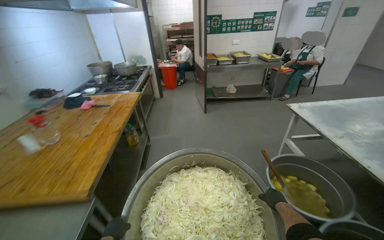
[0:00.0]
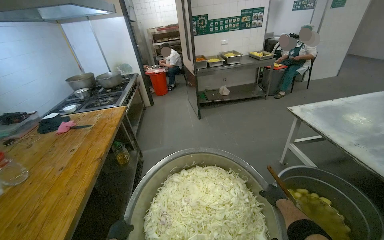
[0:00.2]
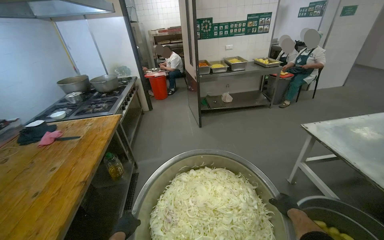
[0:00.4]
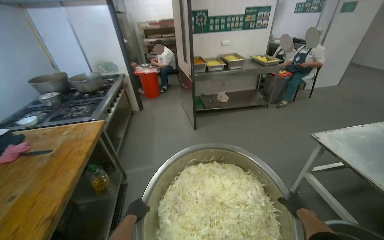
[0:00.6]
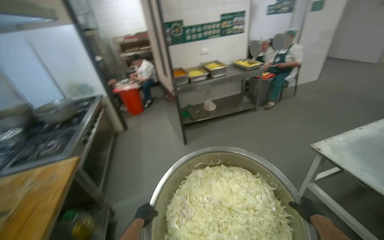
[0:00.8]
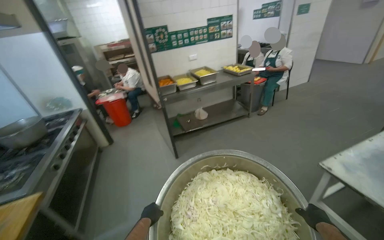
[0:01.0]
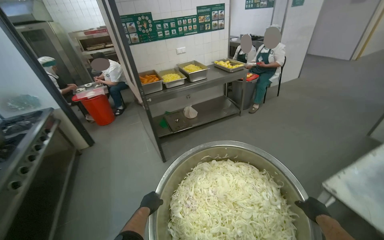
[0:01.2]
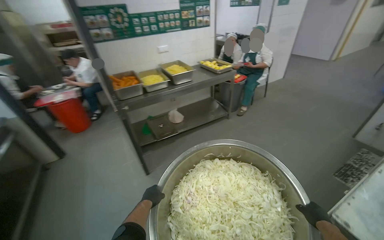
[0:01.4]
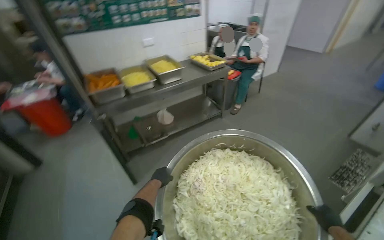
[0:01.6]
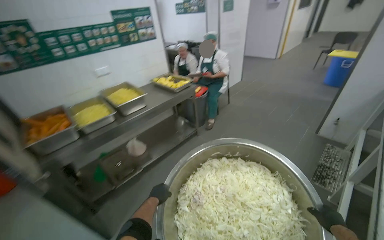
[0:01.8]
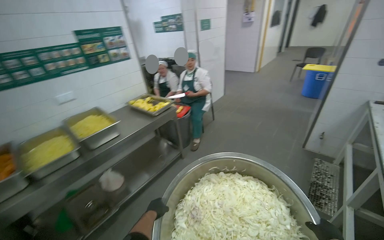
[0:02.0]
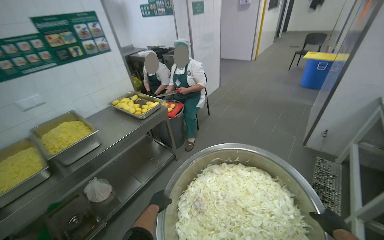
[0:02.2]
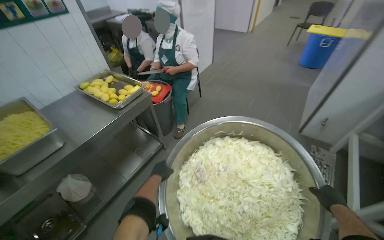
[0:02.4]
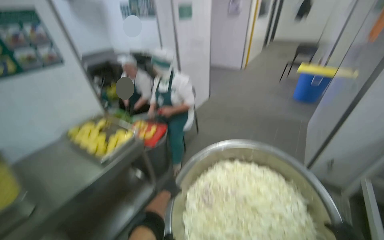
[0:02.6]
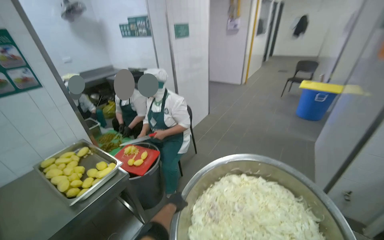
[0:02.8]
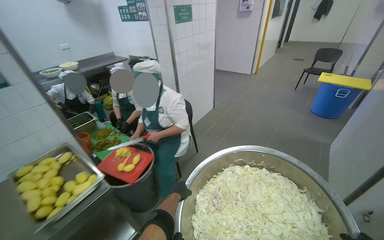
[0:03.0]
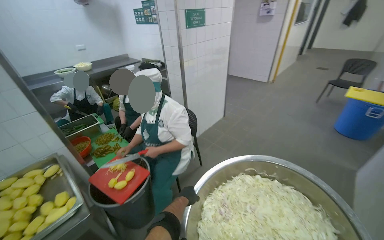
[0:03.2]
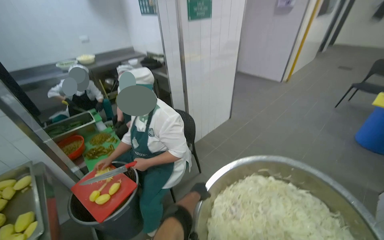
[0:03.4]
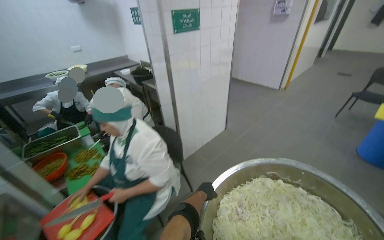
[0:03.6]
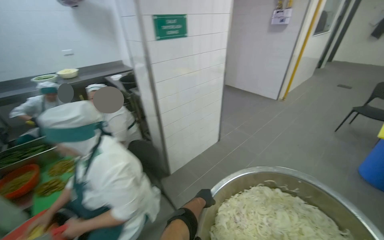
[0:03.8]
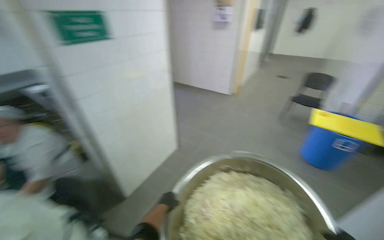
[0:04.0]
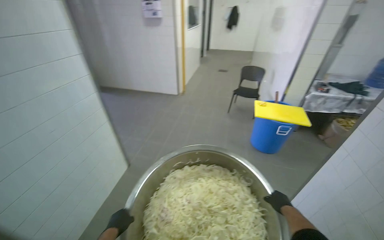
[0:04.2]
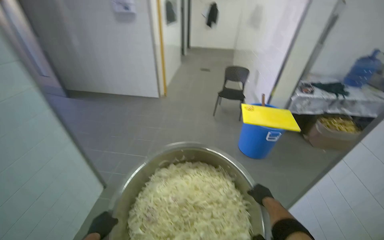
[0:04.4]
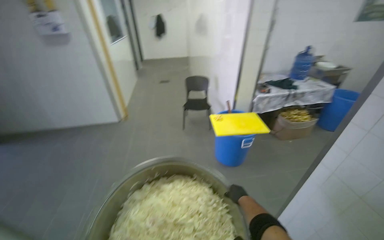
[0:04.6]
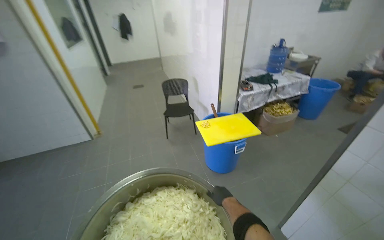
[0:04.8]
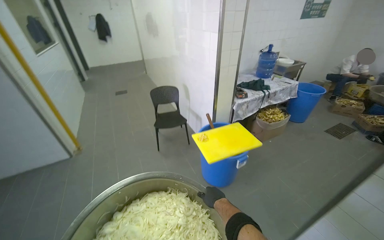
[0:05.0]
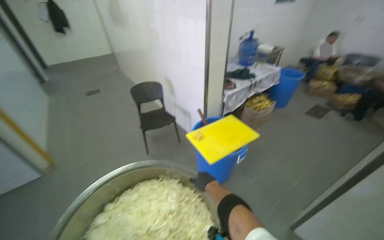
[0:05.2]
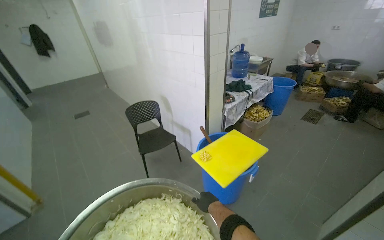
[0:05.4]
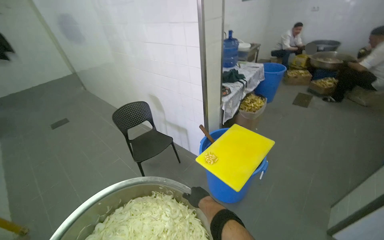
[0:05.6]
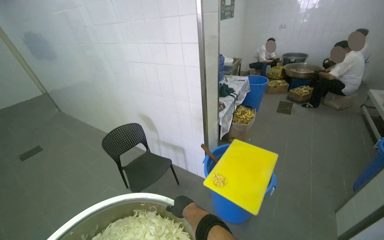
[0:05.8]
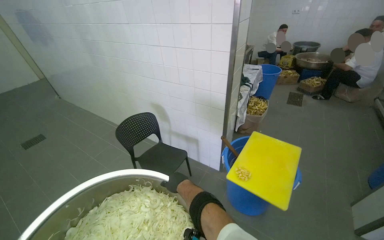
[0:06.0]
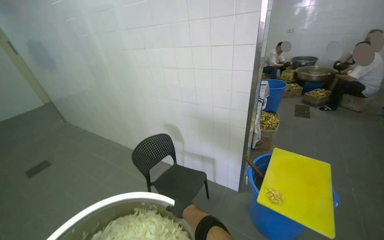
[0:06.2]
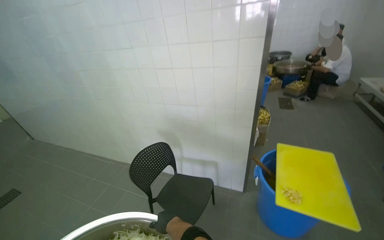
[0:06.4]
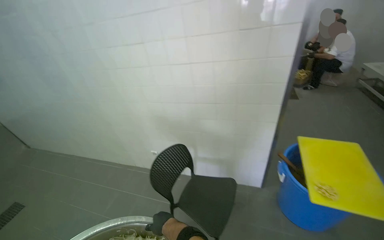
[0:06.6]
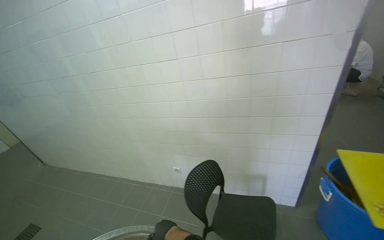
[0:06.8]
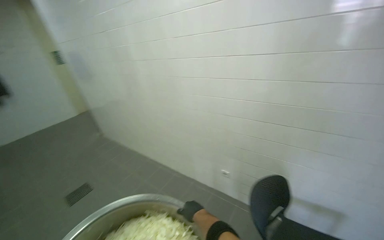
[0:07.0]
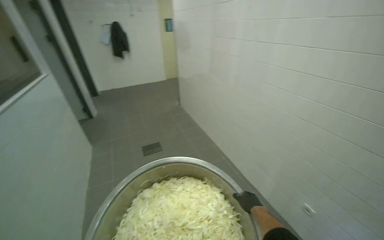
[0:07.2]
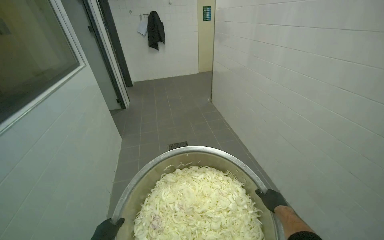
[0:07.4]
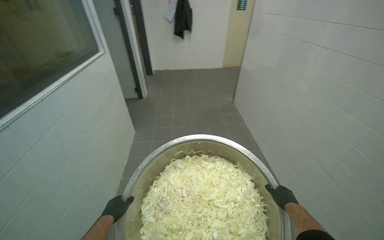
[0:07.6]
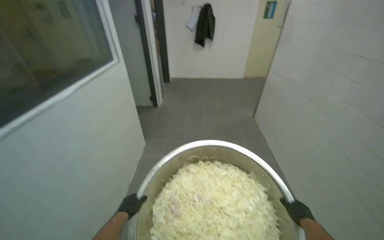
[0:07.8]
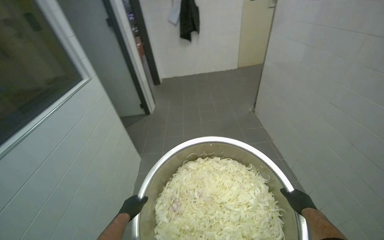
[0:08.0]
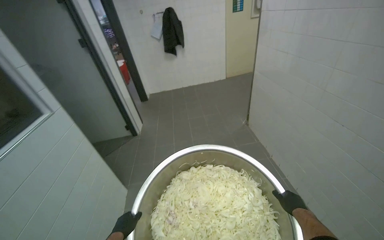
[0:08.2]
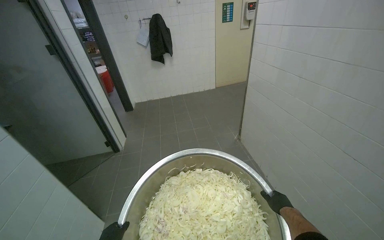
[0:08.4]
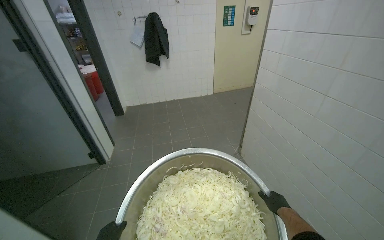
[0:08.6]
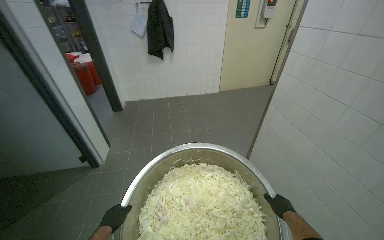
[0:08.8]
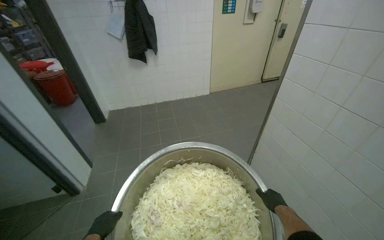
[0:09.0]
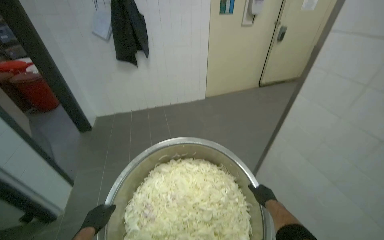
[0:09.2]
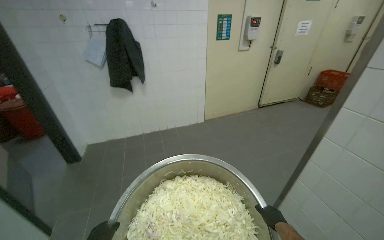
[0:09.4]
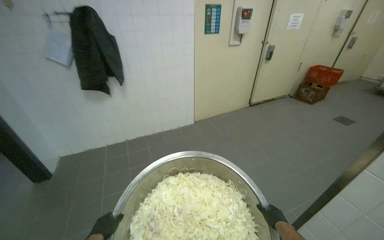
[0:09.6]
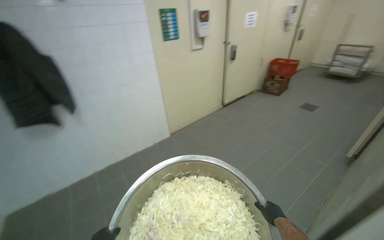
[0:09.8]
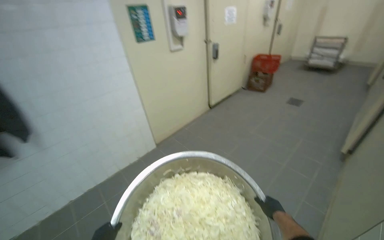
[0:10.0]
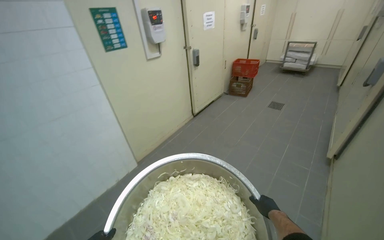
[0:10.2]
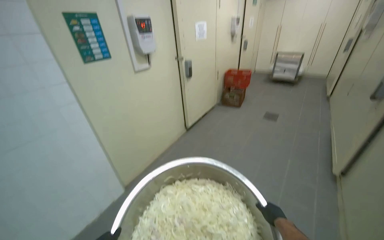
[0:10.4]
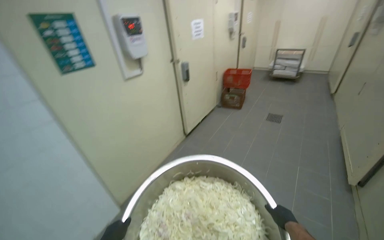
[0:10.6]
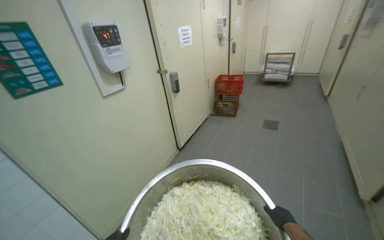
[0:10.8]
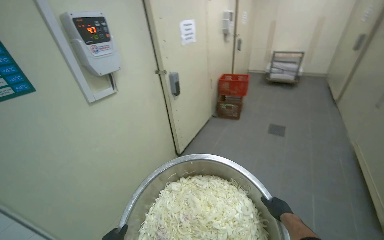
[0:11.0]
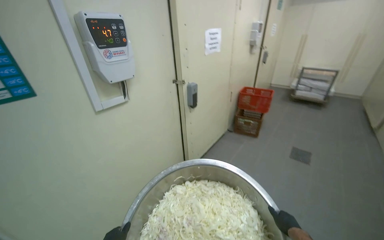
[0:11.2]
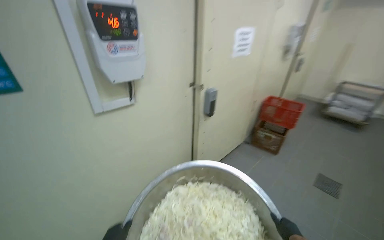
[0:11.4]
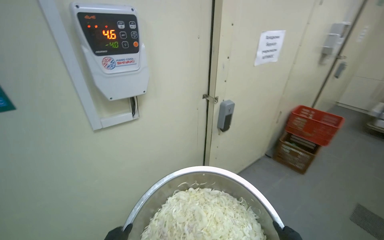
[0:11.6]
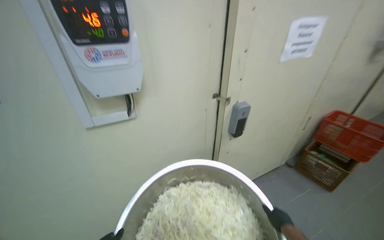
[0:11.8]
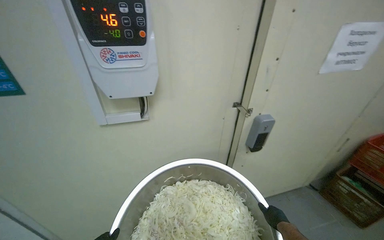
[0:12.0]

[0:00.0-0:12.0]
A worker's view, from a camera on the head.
Job: preparing food.
The whole recording: Transporting sliced onions to storage. The worker carries a large bowl of sliced onions through the kitchen and places it on a shelf in the storage room.
0:00.0 to 0:01.6: The head travels some 1.5 m. The wearer looks approximately 30 degrees further to the right.
0:04.4 to 0:06.0: The camera is carried roughly 1 m. The wearer's head swings roughly 60 degrees to the right.
0:06.0 to 0:07.6: The wearer moves some 1 m. The head rotates approximately 50 degrees to the left.

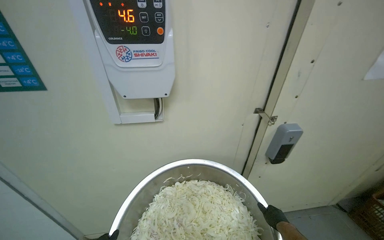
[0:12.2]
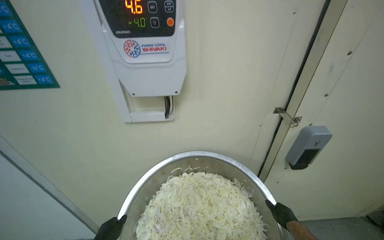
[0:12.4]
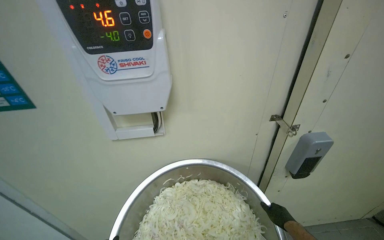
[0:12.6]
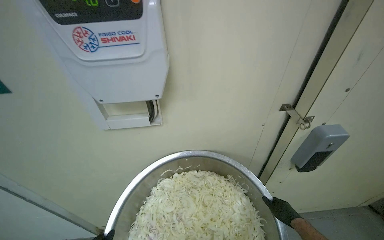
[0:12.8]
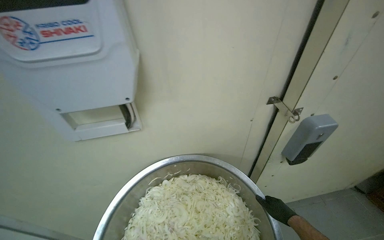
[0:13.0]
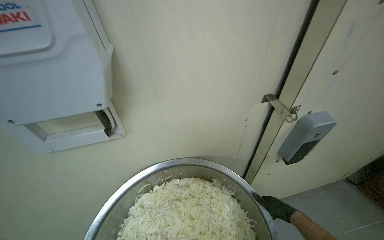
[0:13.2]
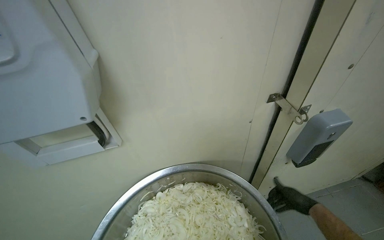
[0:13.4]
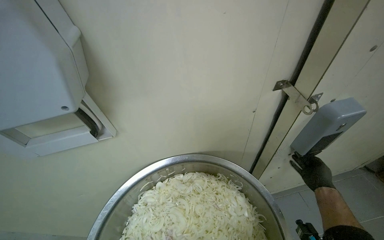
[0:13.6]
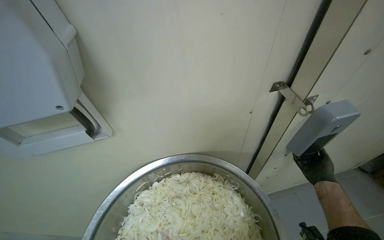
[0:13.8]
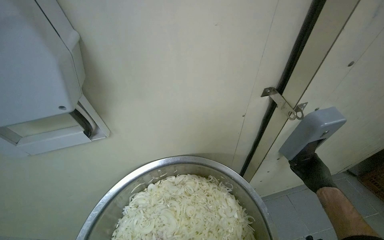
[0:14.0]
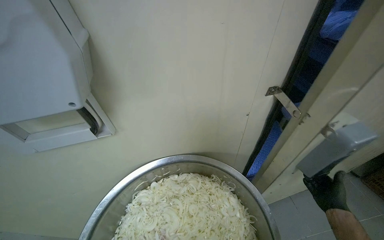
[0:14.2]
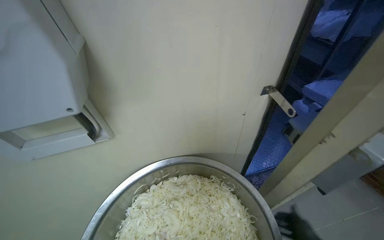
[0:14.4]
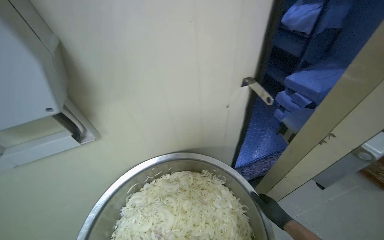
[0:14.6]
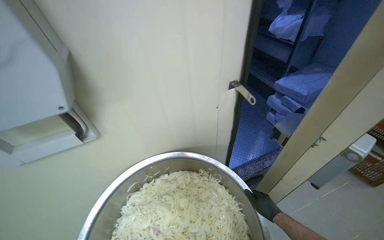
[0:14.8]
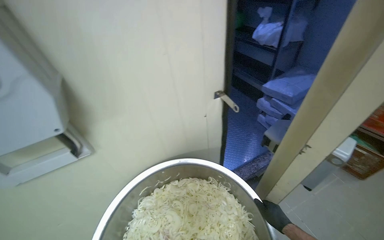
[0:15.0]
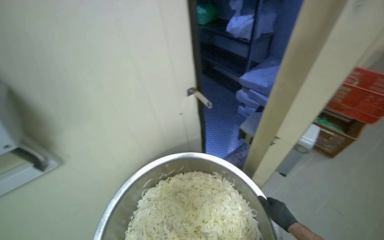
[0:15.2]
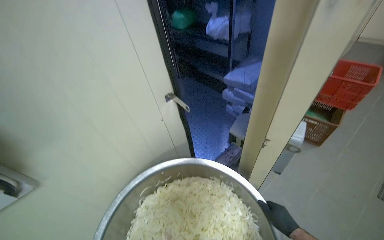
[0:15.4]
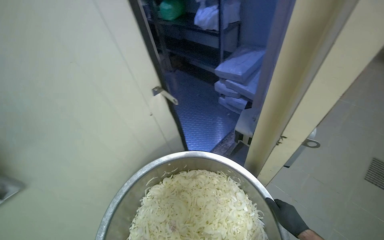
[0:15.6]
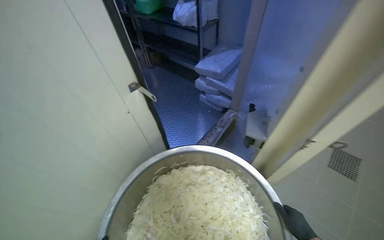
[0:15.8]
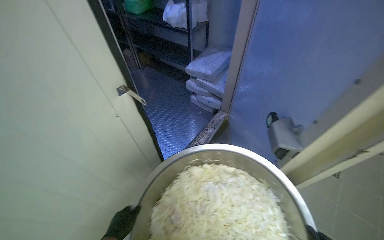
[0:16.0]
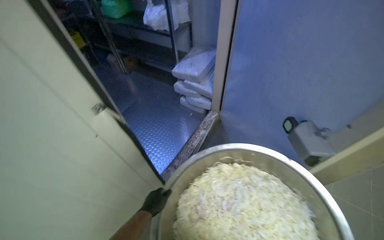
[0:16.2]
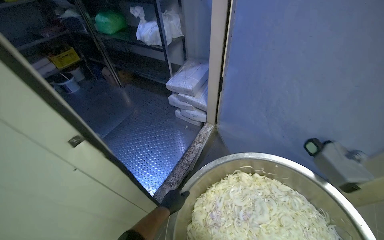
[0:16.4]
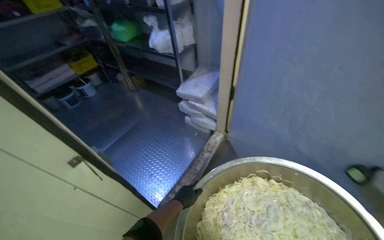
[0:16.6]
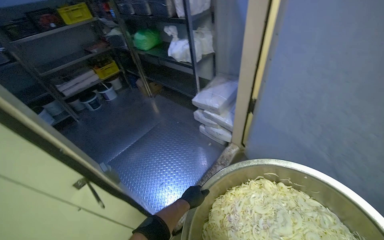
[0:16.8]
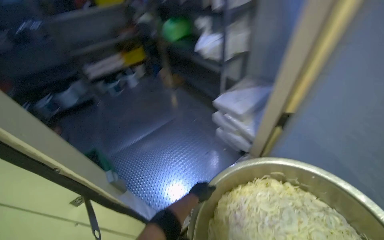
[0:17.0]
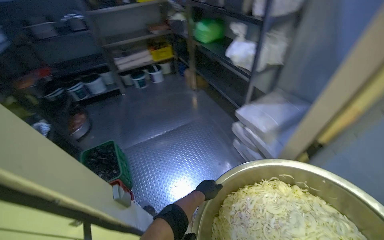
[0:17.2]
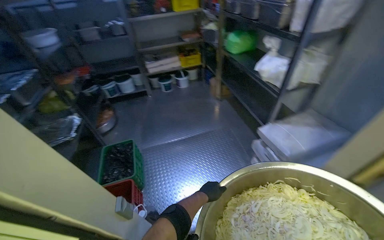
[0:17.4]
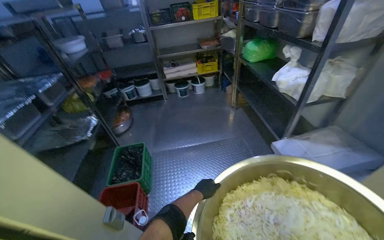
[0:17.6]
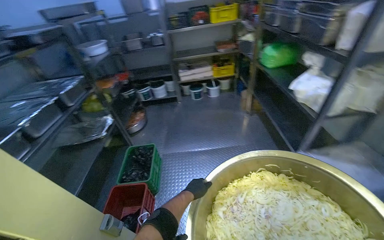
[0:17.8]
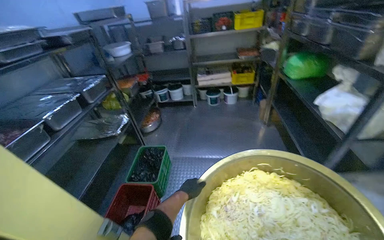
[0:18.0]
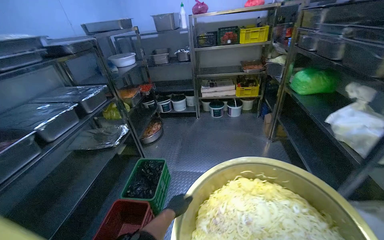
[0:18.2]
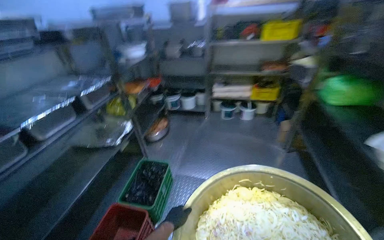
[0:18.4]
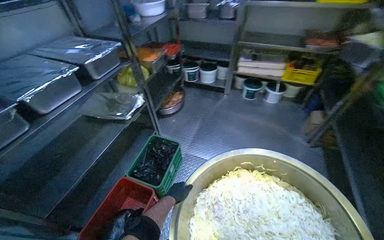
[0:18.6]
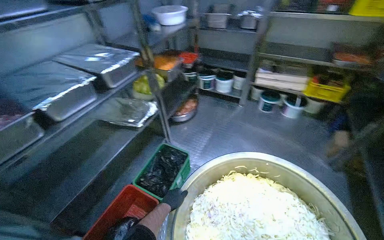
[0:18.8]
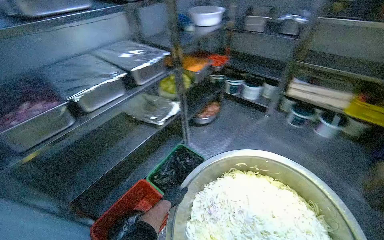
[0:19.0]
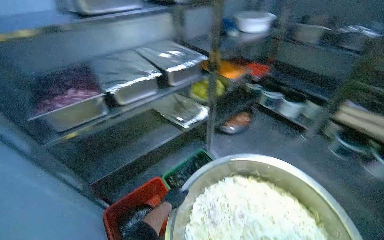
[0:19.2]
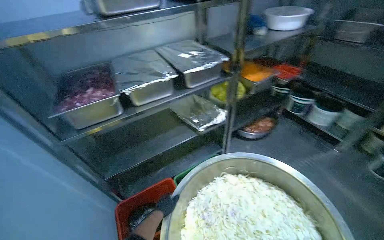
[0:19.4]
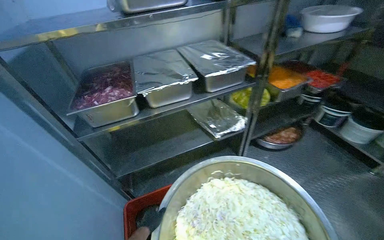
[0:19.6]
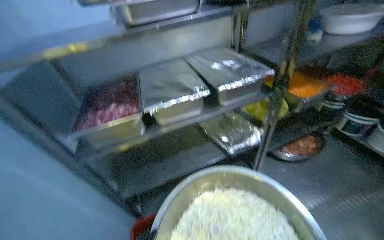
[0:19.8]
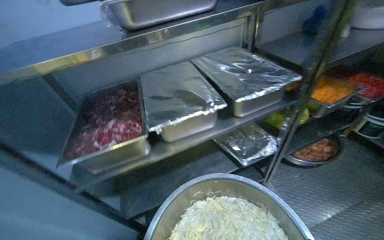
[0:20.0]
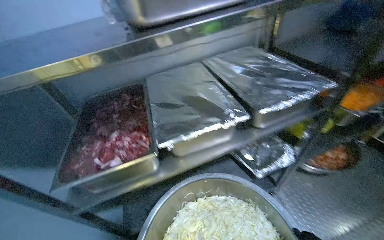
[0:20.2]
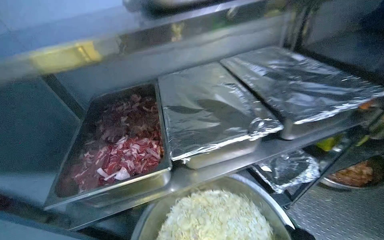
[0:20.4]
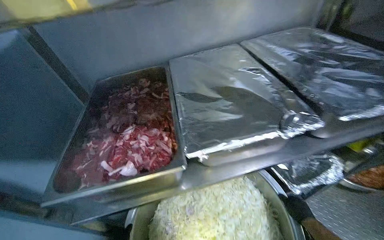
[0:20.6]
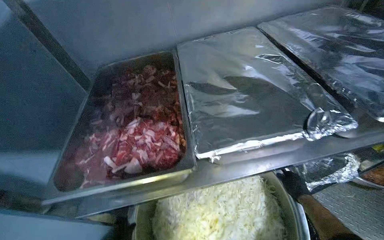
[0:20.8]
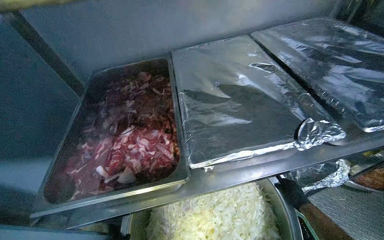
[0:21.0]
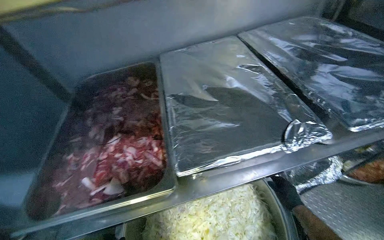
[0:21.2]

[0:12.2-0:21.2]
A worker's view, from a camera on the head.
Job: preparing food.
The whole recording: Transporting sliced onions to storage. The worker carries a large bowl of sliced onions through the kitchen and places it on a shelf in the storage room.
0:12.2 to 0:13.8: The view tilts about 15 degrees downward. The right hand moves up the picture and to the right, about 20 cm.
0:13.8 to 0:15.2: The right hand travels down the picture and to the left by approximately 20 cm.
0:16.6 to 0:18.2: The camera is carried some 50 cm. The wearer looks roughly 65 degrees further to the left.
0:18.2 to 0:19.8: The camera is carried some 70 cm. The head turns to the left by approximately 65 degrees.
0:19.8 to 0:21.2: The wearer moves approximately 50 cm.
